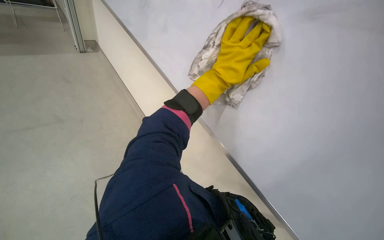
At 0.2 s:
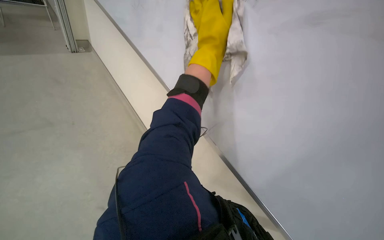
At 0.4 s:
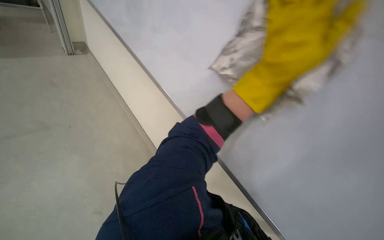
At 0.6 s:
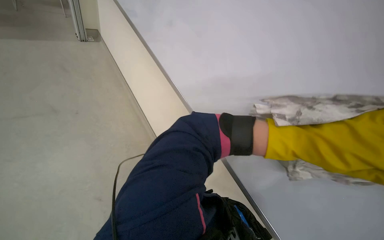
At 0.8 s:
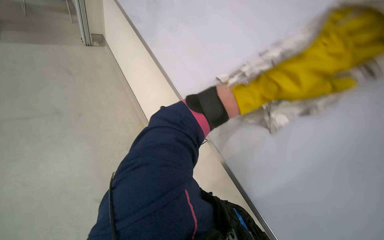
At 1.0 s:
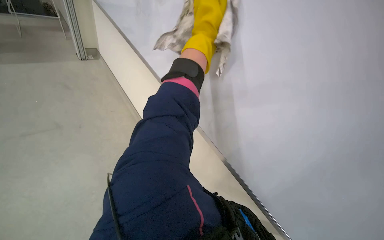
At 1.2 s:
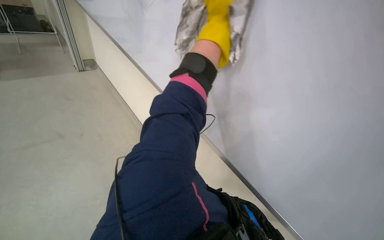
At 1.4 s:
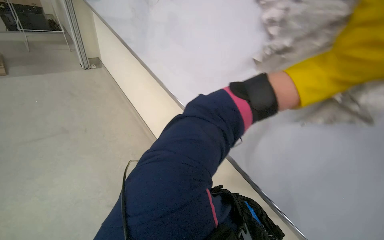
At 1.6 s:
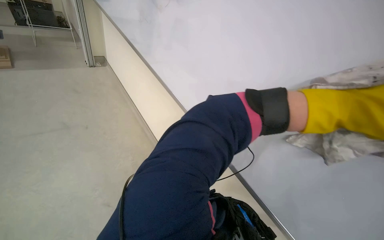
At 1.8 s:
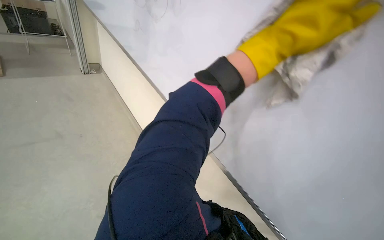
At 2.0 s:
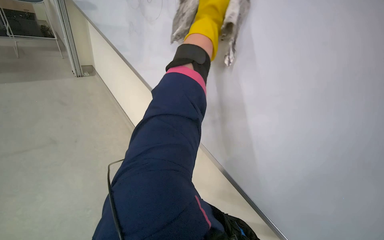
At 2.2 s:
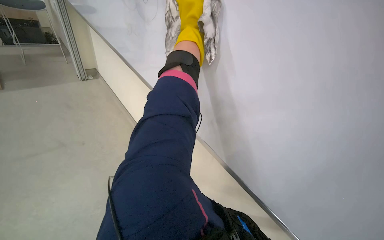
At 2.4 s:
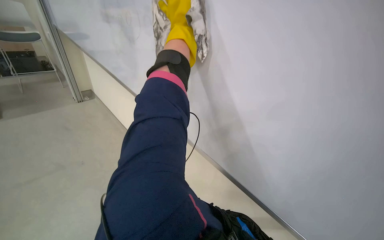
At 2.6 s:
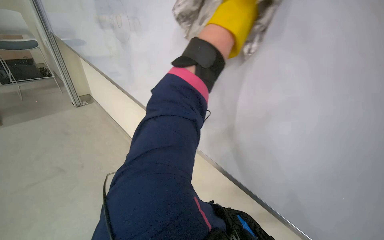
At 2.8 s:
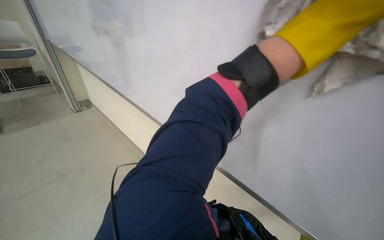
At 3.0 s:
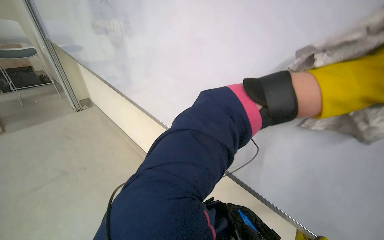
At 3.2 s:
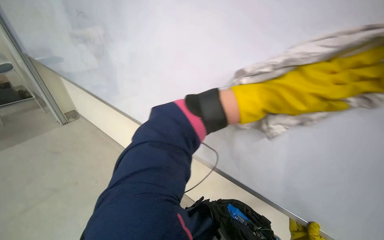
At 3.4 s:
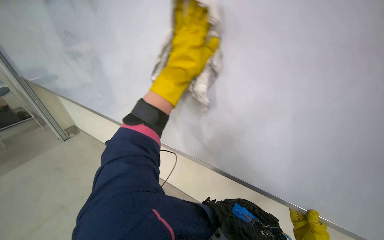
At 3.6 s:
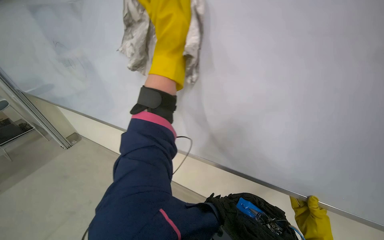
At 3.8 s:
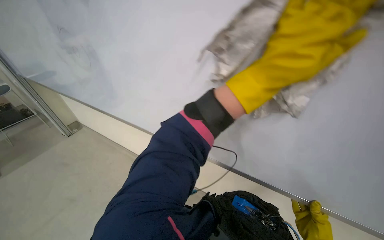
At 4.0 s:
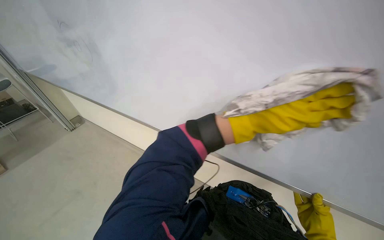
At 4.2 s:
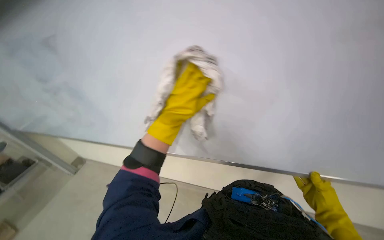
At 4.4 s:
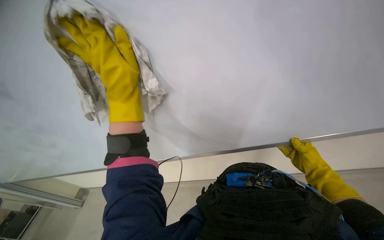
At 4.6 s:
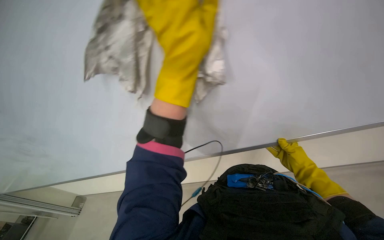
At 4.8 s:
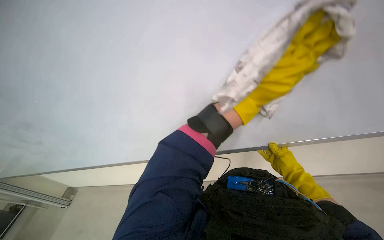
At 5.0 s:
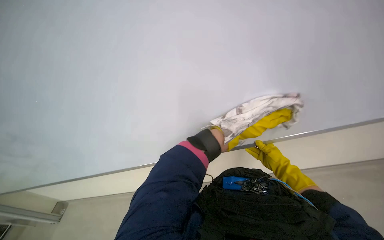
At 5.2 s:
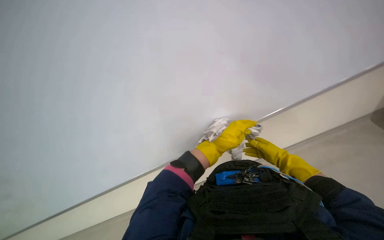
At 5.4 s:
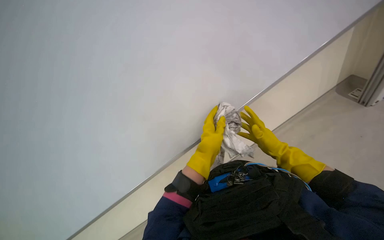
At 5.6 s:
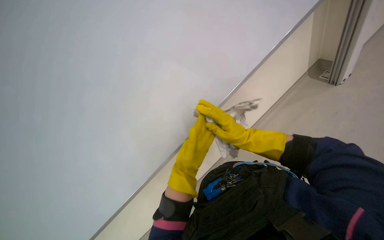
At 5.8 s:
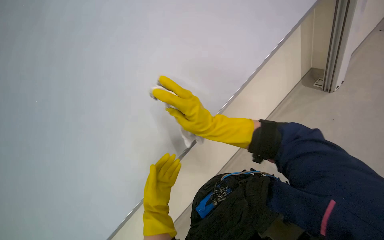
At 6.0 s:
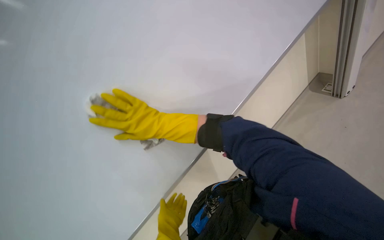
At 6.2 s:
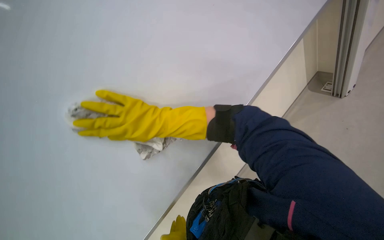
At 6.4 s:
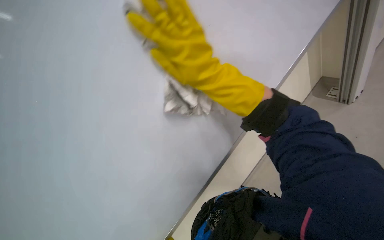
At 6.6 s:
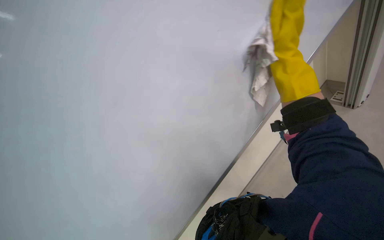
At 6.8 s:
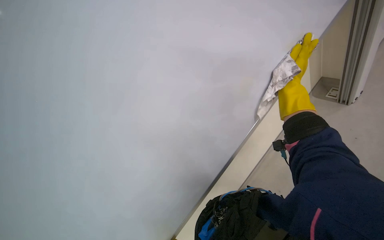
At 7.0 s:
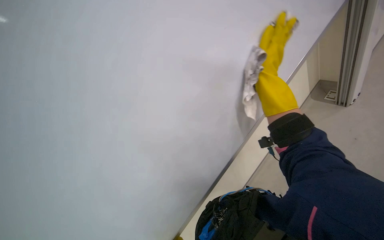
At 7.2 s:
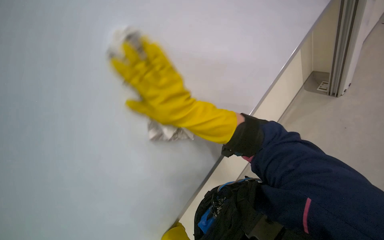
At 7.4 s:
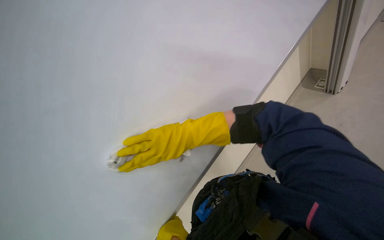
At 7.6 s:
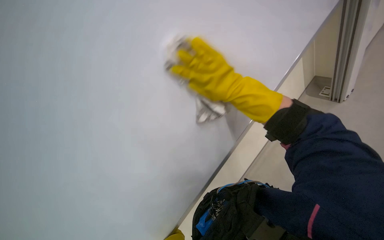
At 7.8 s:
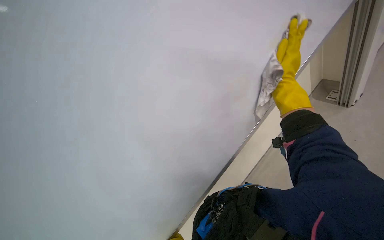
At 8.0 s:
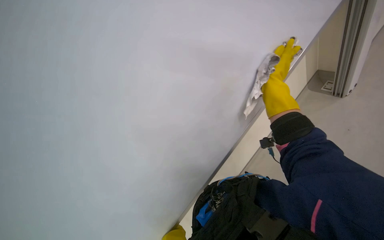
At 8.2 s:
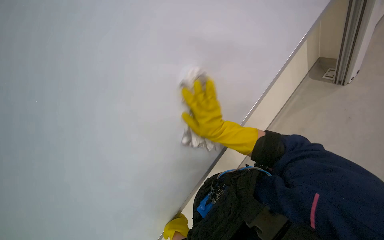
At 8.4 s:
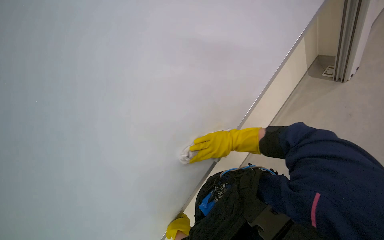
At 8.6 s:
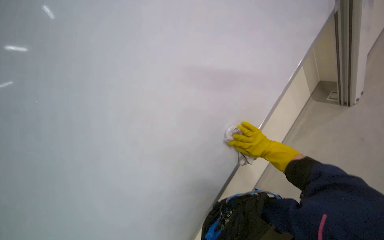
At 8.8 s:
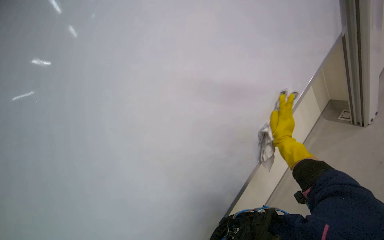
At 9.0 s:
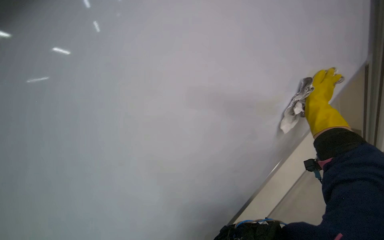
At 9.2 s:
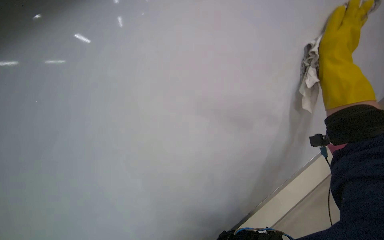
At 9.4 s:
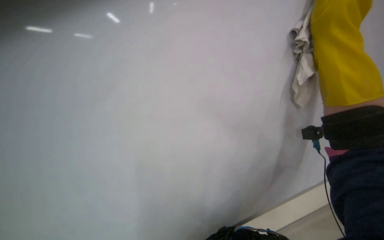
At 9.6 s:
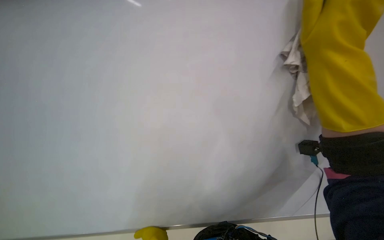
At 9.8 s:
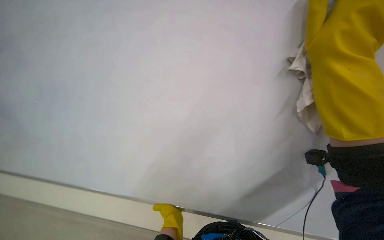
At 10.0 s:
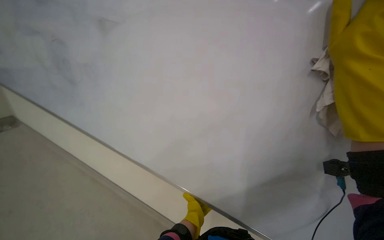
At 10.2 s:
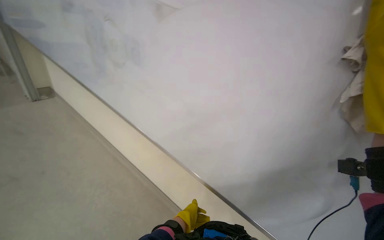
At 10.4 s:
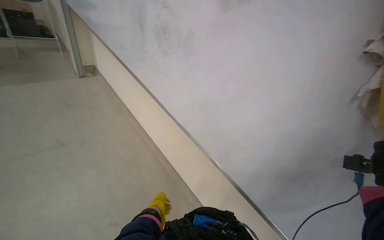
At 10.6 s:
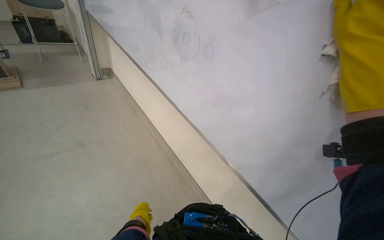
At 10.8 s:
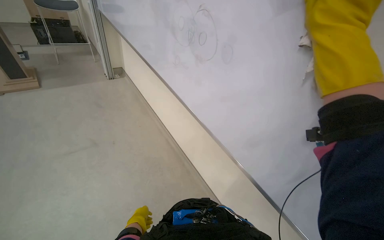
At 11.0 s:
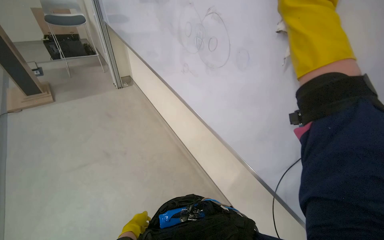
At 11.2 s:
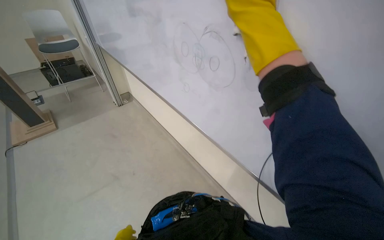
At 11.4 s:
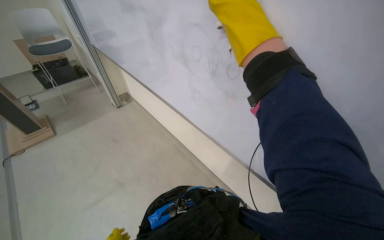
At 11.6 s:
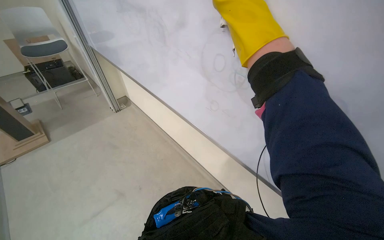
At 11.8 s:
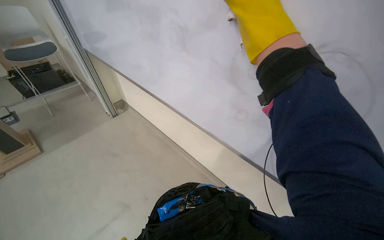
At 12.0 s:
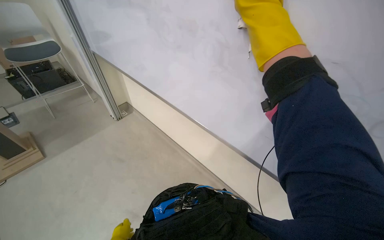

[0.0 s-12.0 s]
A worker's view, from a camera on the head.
Job: wiping surfaces.
The whole recording: Wiping a large whiteboard. The worker wipes a large whiteboard with a cloth.
3.0 to 4.4 s: The scene turns roughly 45 degrees counterclockwise in the picture.
4.4 to 6.0 s: The wearer looks some 30 degrees further to the right. The view tilts roughly 10 degrees upward.
6.0 to 7.6 s: The right hand goes left and right, about 40 cm each way, reversing 2 times.
9.0 to 10.4 s: The wearer's head swings some 35 degrees to the left.
10.4 to 12.0 s: The head travels roughly 70 cm.

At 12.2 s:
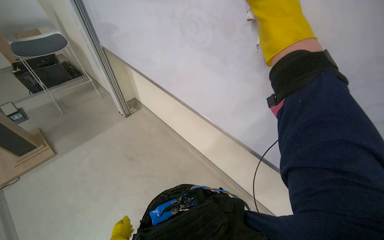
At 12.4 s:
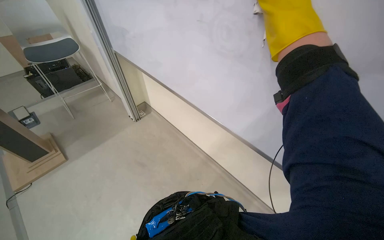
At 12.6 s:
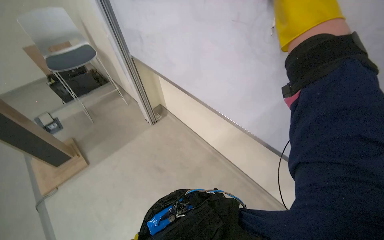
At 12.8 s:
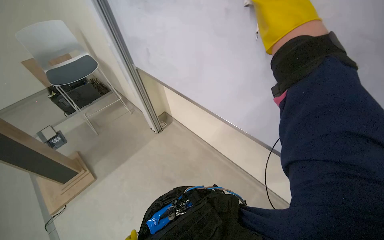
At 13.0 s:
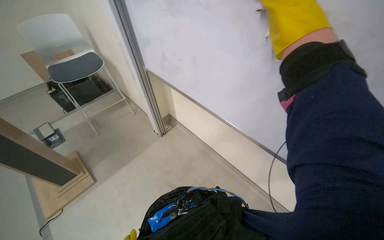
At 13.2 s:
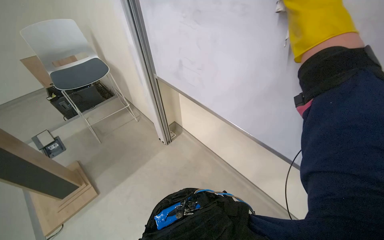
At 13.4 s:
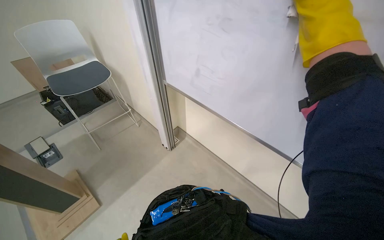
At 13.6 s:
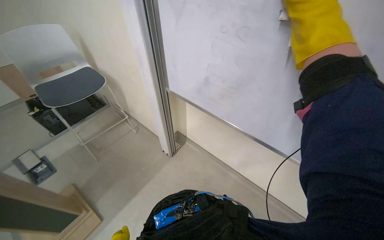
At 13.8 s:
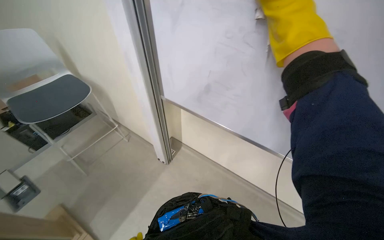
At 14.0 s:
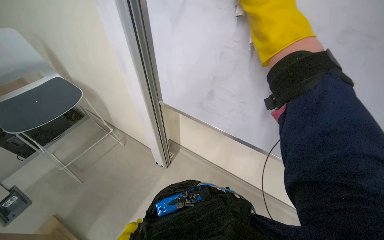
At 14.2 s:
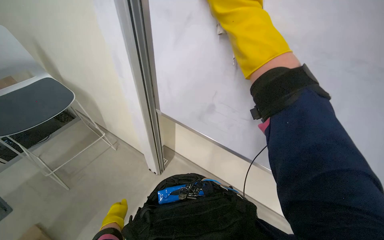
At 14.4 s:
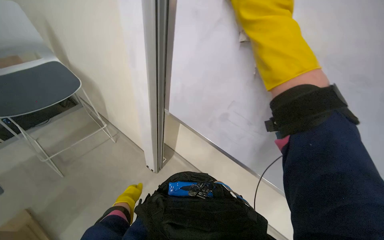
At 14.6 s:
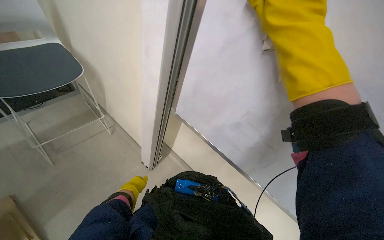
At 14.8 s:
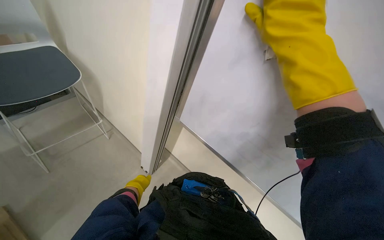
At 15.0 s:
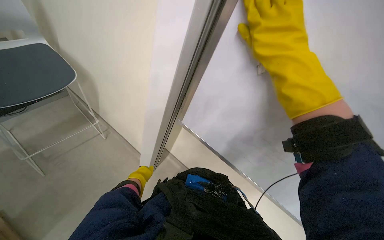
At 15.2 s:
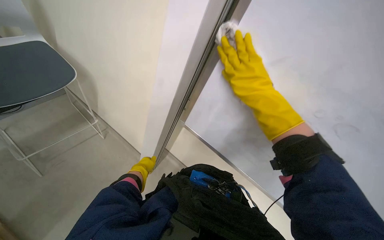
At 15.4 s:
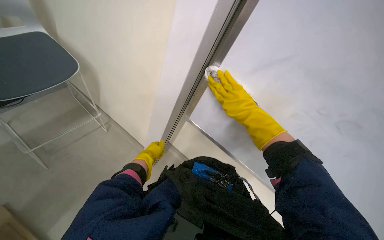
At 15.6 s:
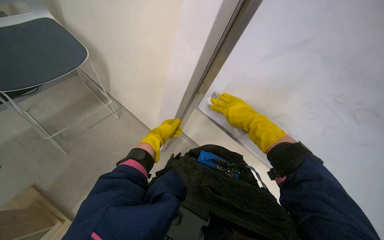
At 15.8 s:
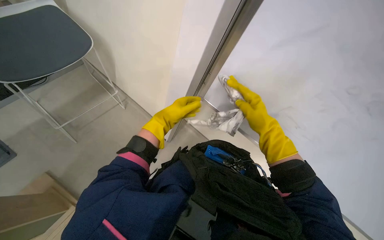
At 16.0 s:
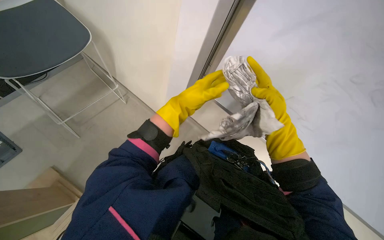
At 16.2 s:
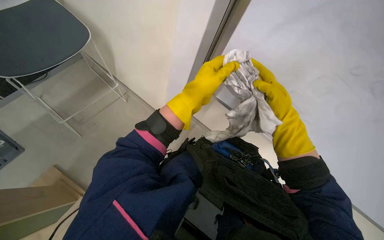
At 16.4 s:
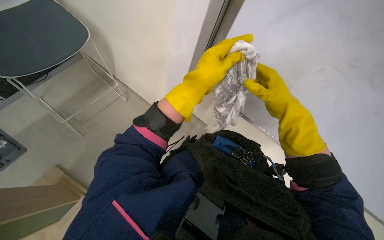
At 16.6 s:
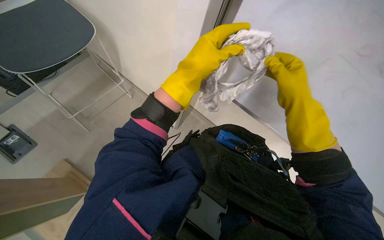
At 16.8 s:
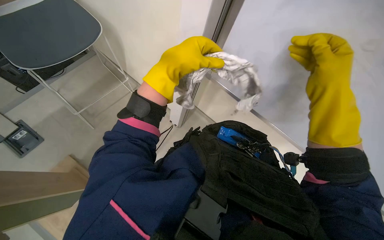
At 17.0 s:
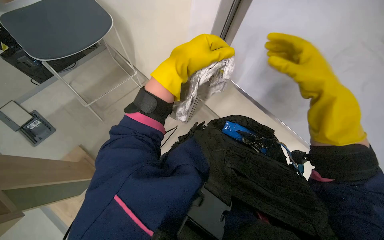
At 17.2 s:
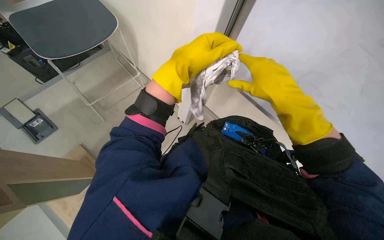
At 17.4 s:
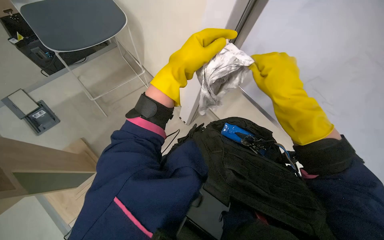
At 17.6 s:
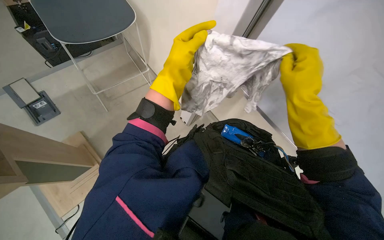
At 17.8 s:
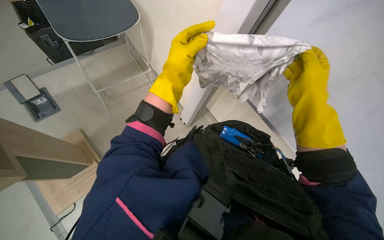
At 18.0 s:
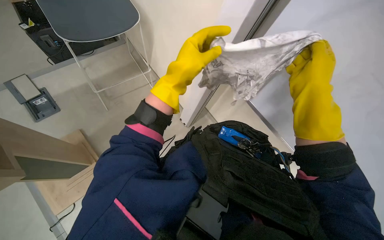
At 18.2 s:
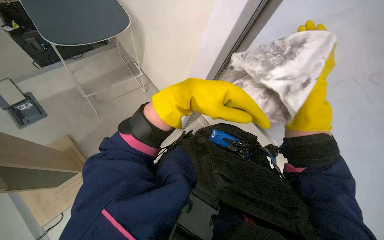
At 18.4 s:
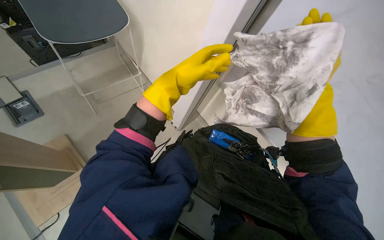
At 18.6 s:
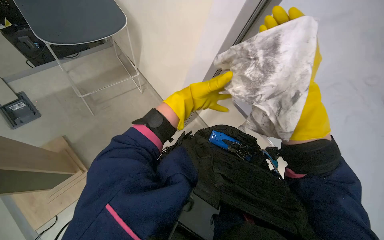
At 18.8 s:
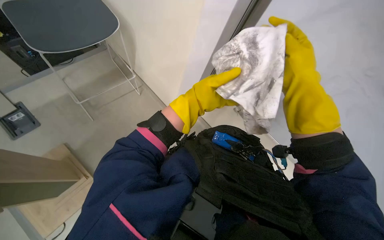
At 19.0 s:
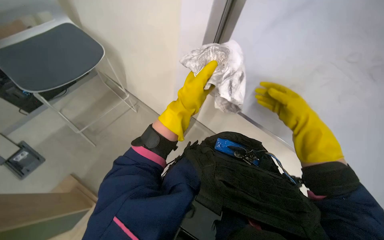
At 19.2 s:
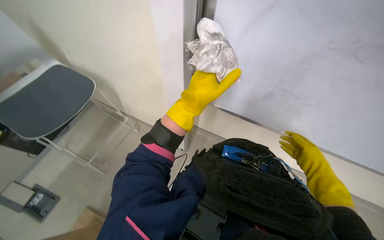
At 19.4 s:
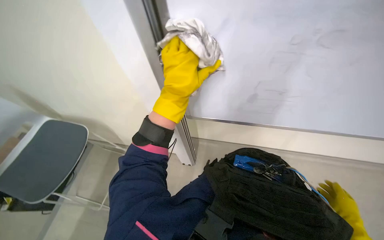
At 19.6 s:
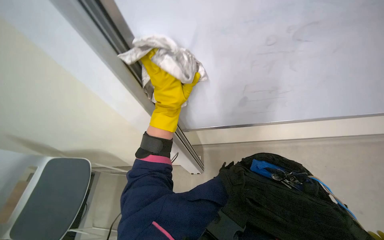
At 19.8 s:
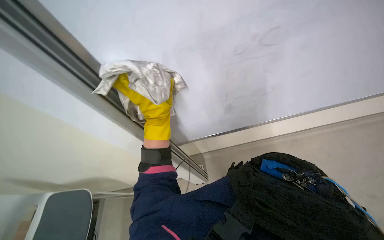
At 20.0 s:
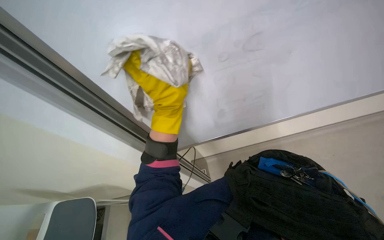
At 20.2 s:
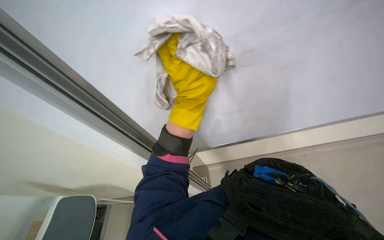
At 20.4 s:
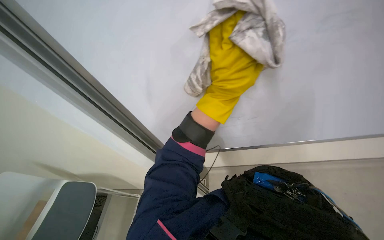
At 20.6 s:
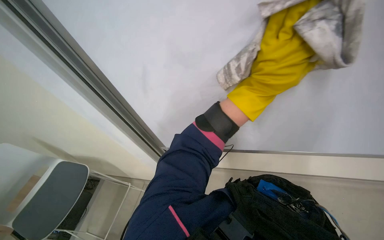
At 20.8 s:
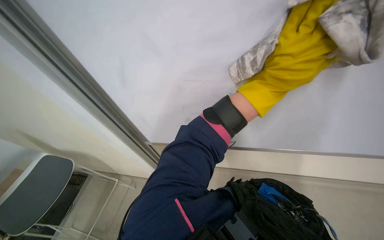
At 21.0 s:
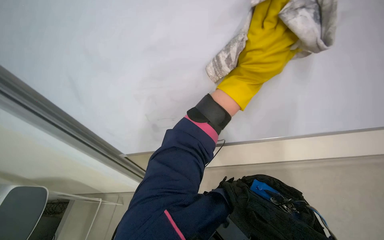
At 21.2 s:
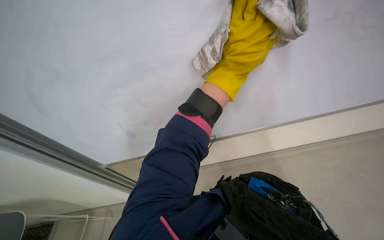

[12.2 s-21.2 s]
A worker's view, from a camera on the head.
Job: wiping surfaces.
The whole recording: Wiping a large whiteboard. The worker wipes a large whiteboard with a cloth.
12.2 to 13.8 s: The wearer moves roughly 1 m.
13.8 to 15.2 s: The right hand is displaced to the left and farther from the camera by approximately 30 cm.
15.2 to 16.6 s: The view tips downward by roughly 20 degrees. The left hand travels nearer to the camera, to the right and up the picture by about 35 cm.
18.2 to 19.8 s: The scene rotates counterclockwise by about 50 degrees.
19.8 to 21.2 s: Everything in view rotates about 25 degrees clockwise.
